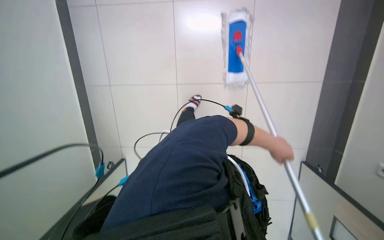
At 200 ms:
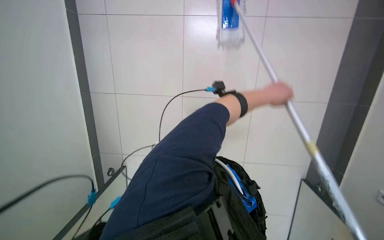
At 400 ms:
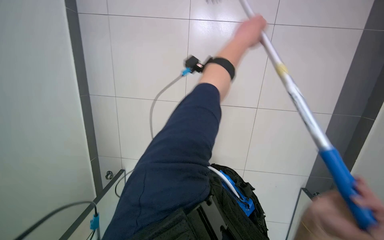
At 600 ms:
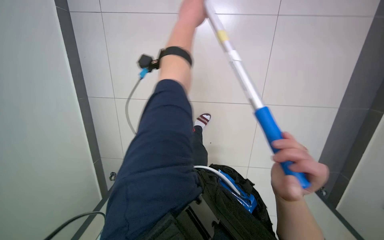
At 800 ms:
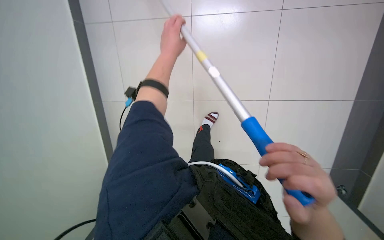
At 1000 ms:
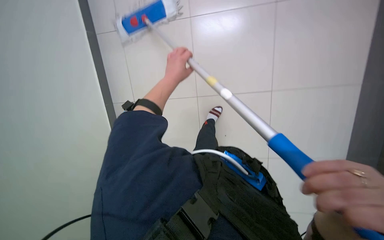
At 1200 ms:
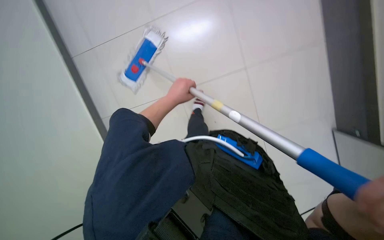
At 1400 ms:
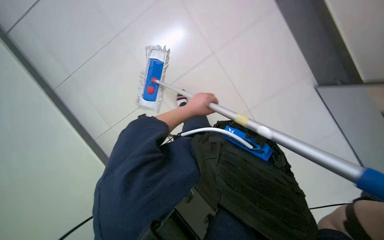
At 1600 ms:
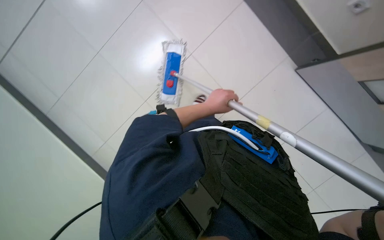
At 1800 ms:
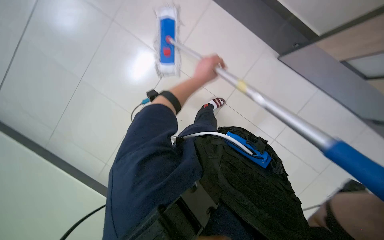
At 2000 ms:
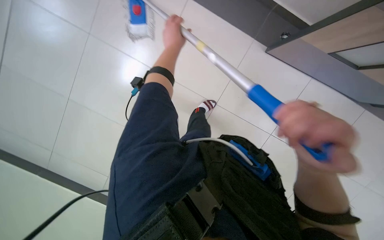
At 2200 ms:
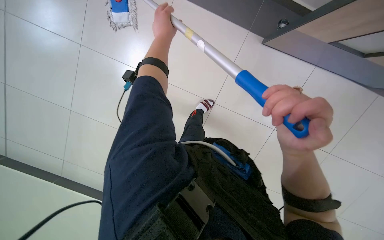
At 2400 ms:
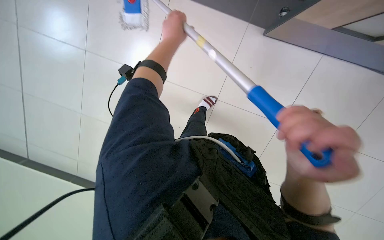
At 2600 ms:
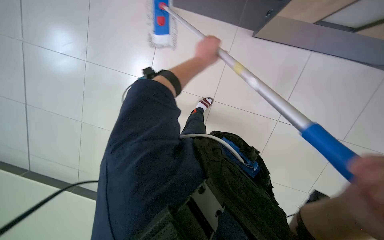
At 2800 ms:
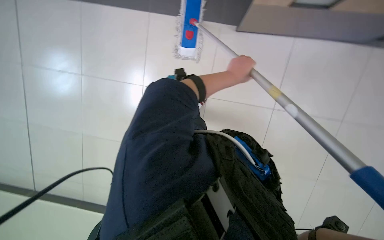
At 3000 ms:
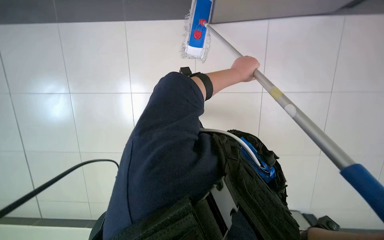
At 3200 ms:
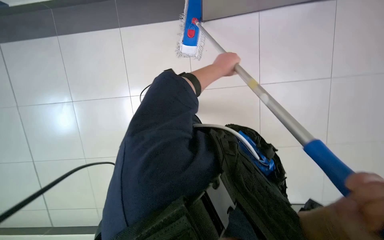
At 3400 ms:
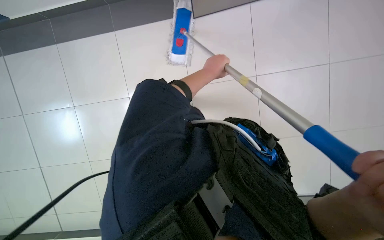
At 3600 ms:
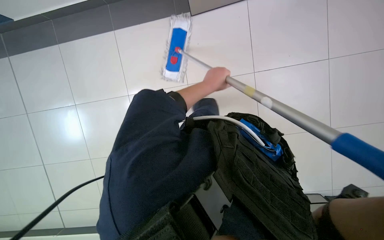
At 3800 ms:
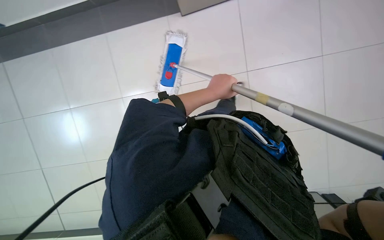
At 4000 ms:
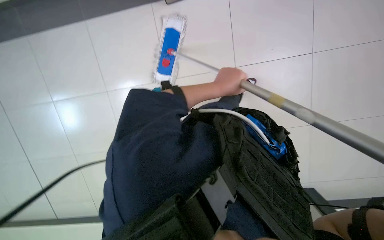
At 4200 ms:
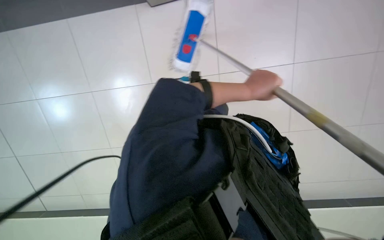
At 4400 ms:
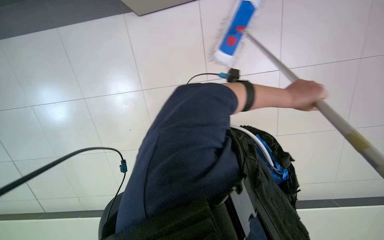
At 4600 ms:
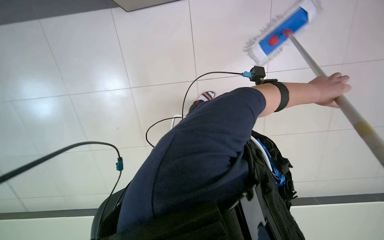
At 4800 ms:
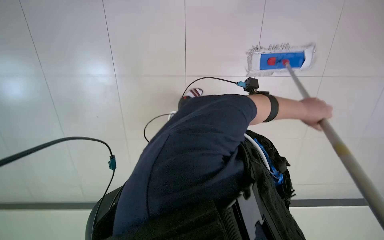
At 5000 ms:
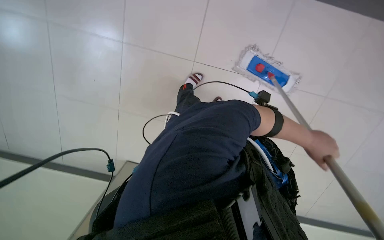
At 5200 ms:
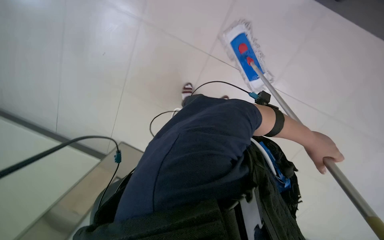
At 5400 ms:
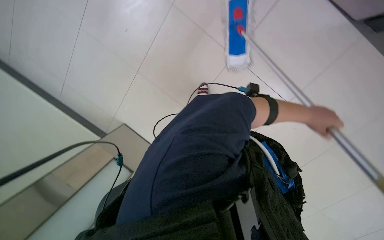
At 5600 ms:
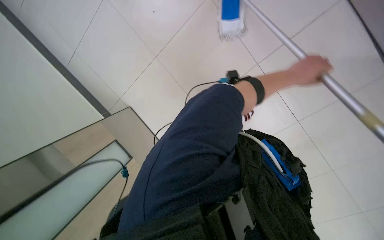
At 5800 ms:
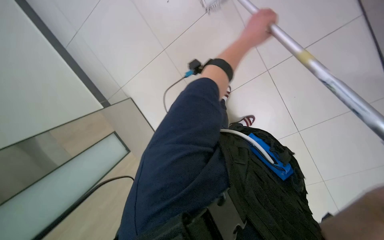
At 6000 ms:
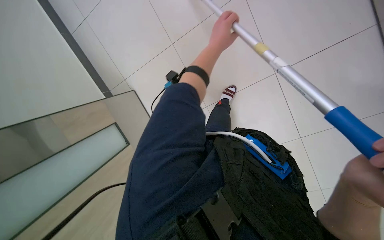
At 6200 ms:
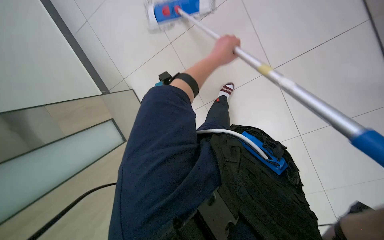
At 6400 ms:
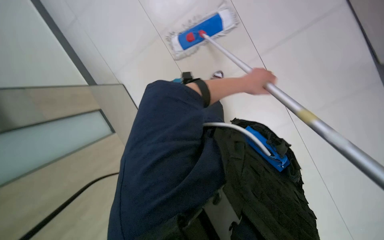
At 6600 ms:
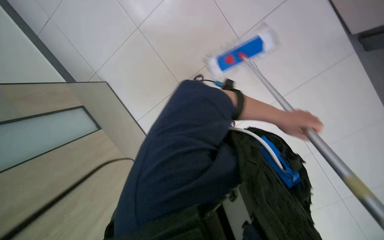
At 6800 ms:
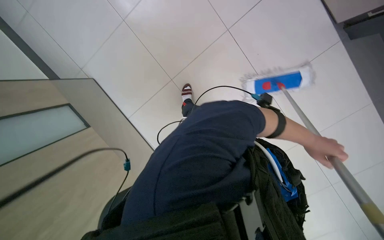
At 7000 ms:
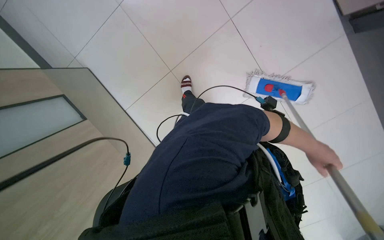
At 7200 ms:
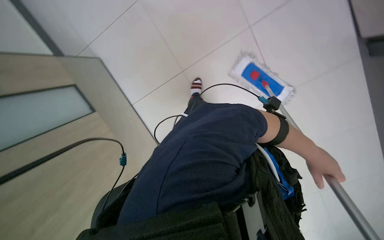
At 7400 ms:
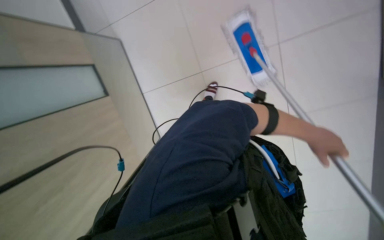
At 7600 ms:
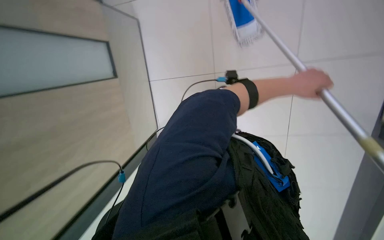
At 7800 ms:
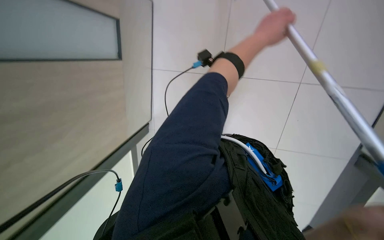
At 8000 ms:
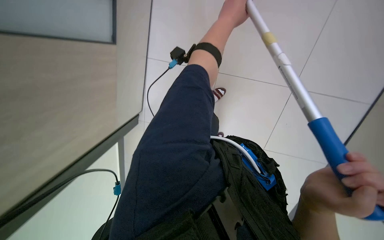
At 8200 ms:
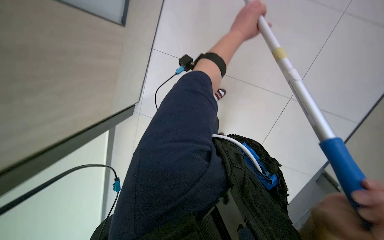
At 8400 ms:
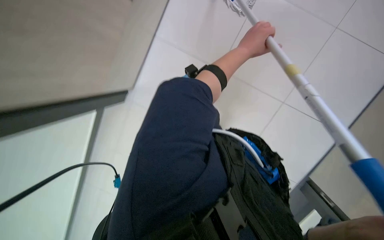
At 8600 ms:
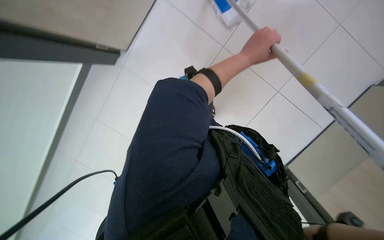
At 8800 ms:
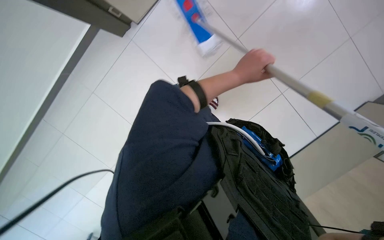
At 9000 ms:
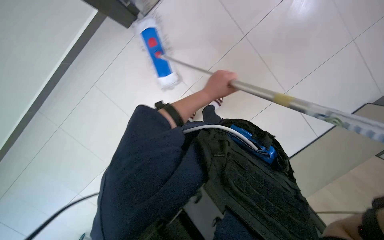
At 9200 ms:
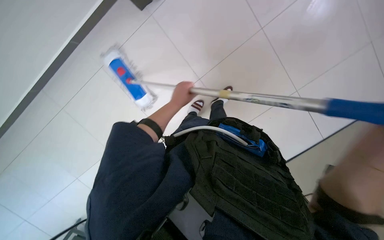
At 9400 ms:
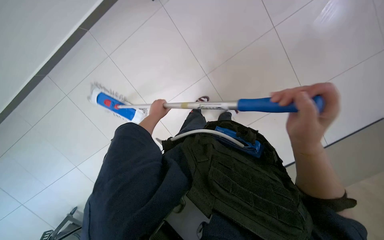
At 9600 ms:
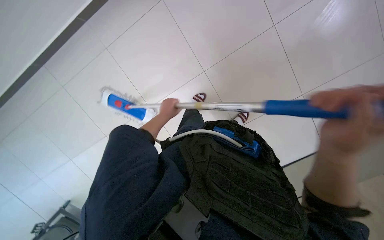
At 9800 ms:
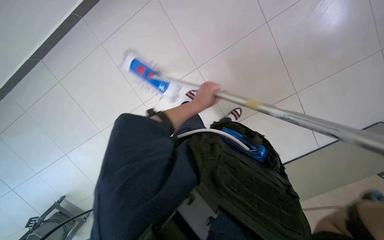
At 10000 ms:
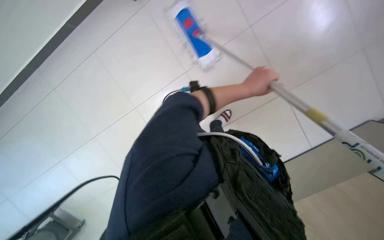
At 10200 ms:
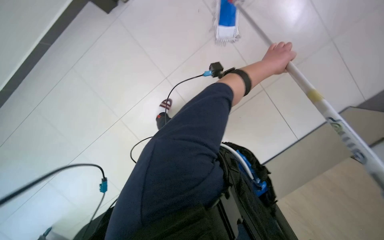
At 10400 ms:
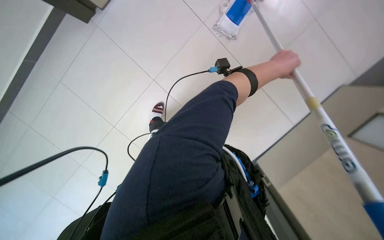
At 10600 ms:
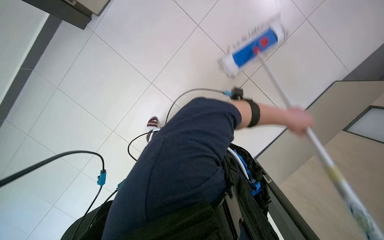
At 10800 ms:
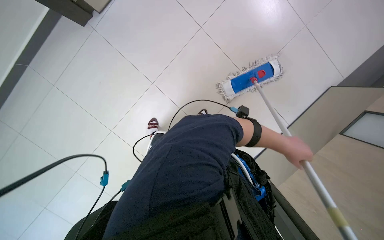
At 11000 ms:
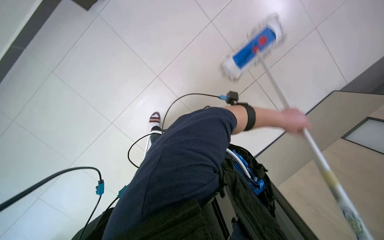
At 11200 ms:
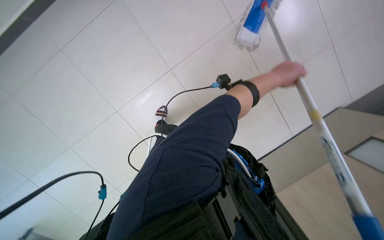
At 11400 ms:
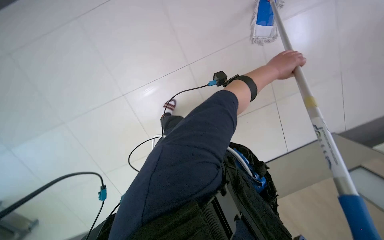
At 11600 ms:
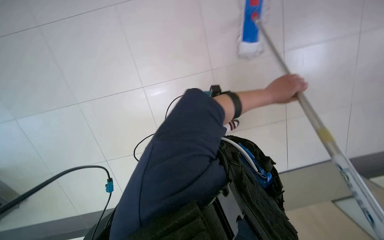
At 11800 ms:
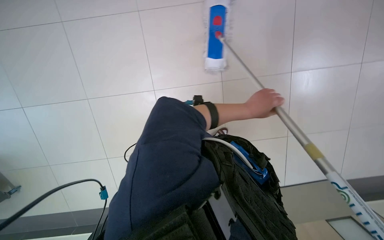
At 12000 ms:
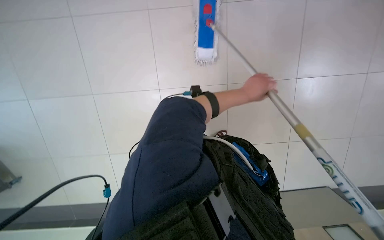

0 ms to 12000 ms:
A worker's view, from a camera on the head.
Job: mopping floor.
The whole recording: Mopping tiled floor. The worker mops the tiled floor, occasionally moving the mop bucket and cleaning the mop head.
0 ms to 1600 ms: The view pans to the left by about 25 degrees. Everything in view rotates roughly 50 degrees counterclockwise.
7600 ms to 9000 ms: The camera is aimed about 15 degrees further to the right.
9000 ms to 10400 ms: The camera pitches downward, by about 15 degrees.
10400 ms to 12000 ms: The camera is carried roughly 40 cm. The view pans to the left by approximately 25 degrees.

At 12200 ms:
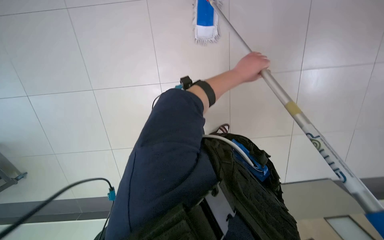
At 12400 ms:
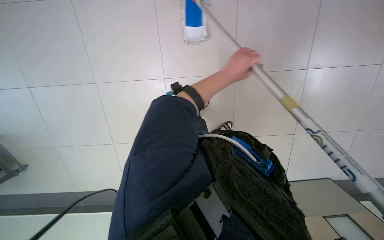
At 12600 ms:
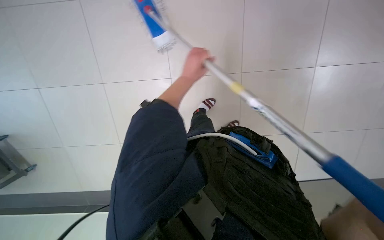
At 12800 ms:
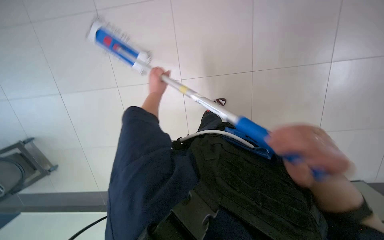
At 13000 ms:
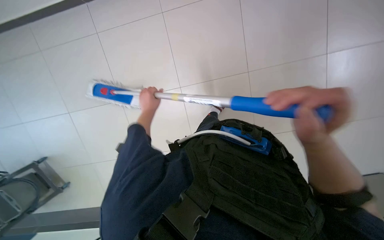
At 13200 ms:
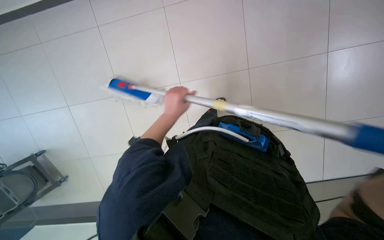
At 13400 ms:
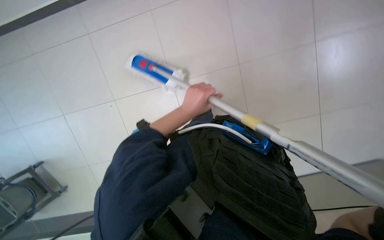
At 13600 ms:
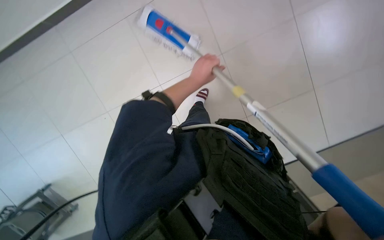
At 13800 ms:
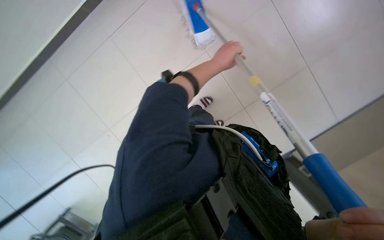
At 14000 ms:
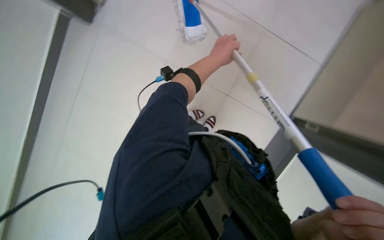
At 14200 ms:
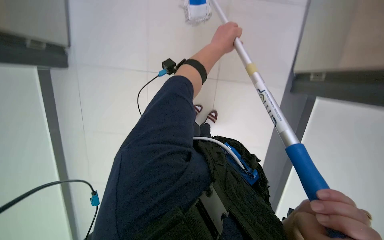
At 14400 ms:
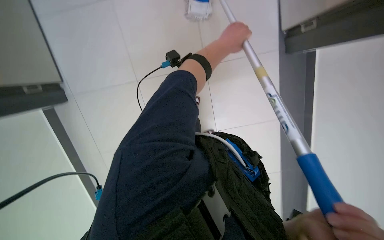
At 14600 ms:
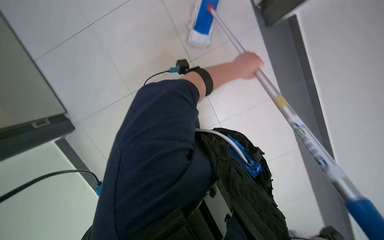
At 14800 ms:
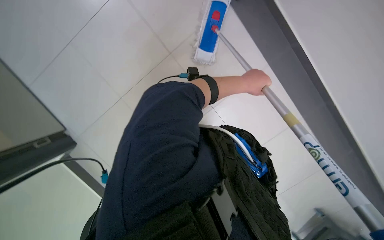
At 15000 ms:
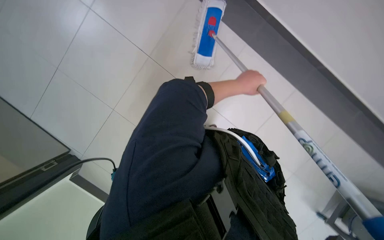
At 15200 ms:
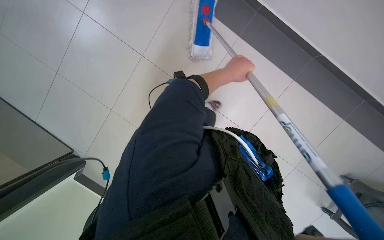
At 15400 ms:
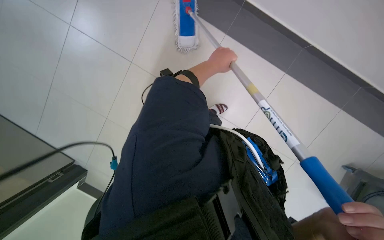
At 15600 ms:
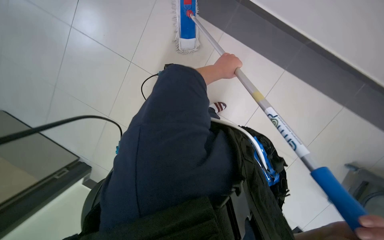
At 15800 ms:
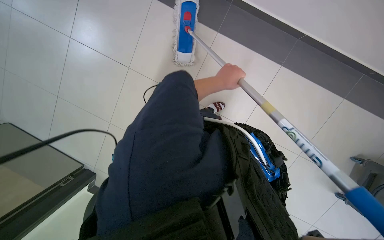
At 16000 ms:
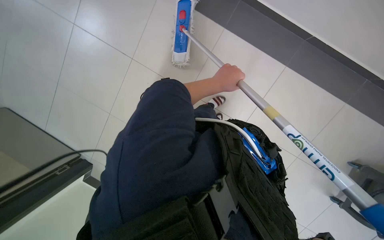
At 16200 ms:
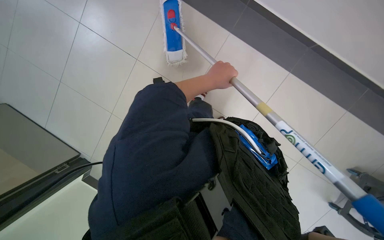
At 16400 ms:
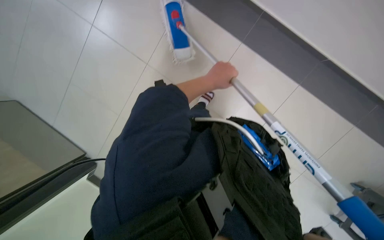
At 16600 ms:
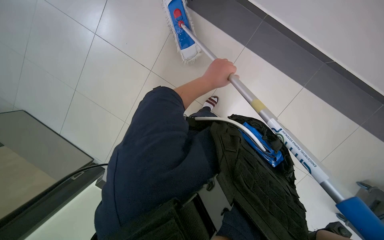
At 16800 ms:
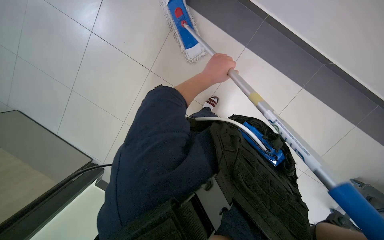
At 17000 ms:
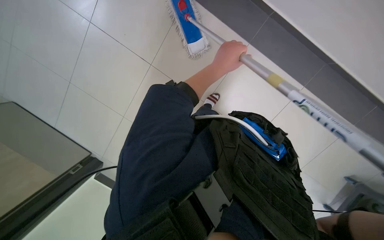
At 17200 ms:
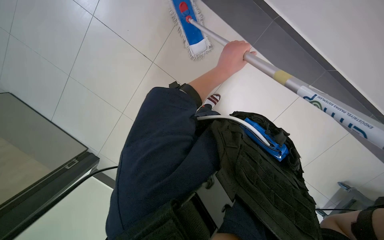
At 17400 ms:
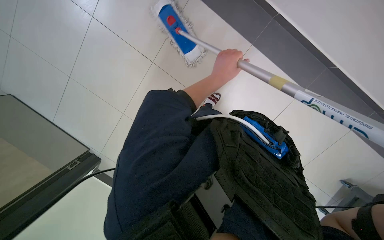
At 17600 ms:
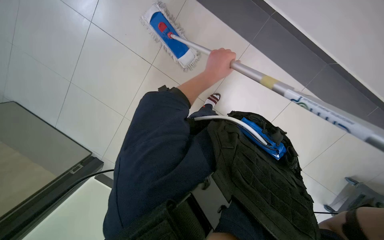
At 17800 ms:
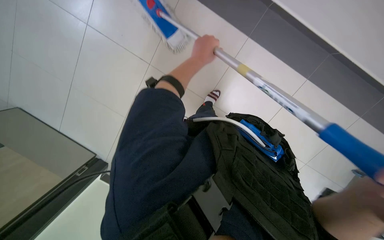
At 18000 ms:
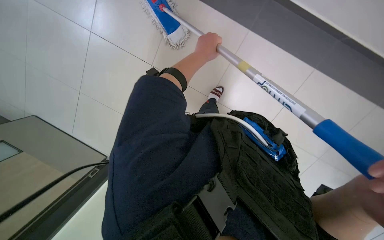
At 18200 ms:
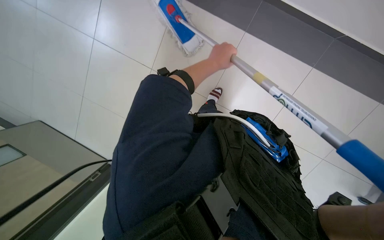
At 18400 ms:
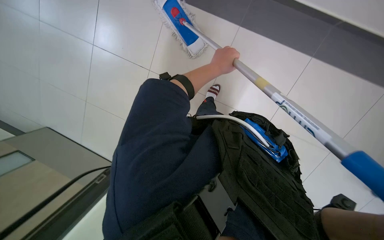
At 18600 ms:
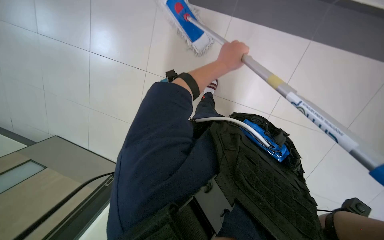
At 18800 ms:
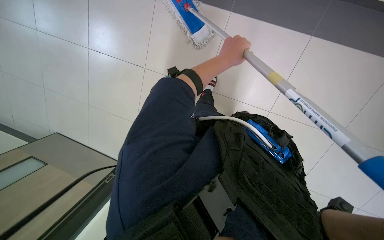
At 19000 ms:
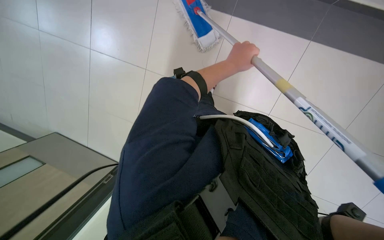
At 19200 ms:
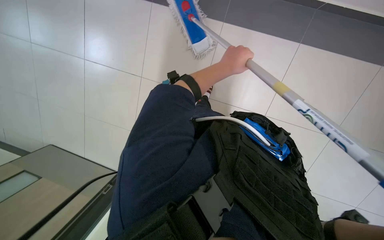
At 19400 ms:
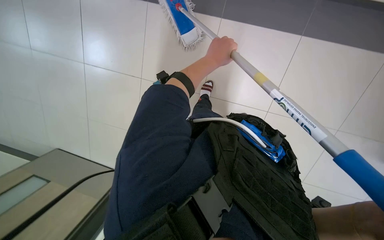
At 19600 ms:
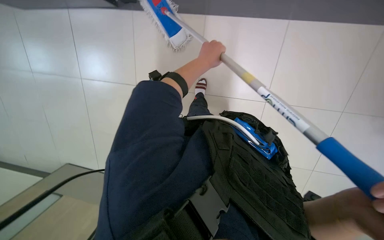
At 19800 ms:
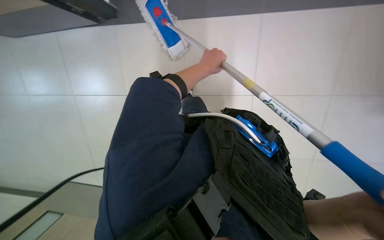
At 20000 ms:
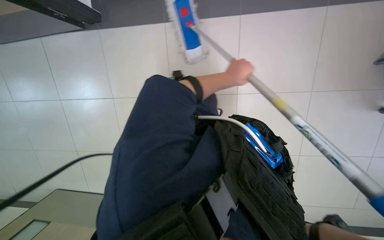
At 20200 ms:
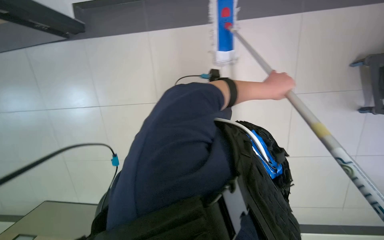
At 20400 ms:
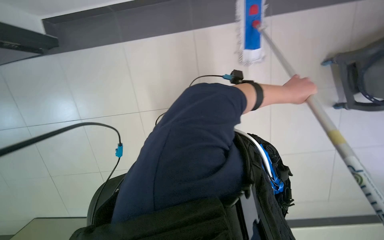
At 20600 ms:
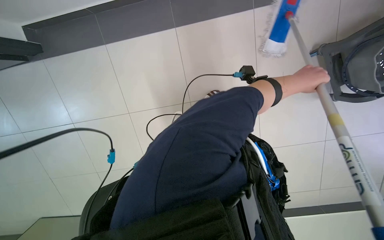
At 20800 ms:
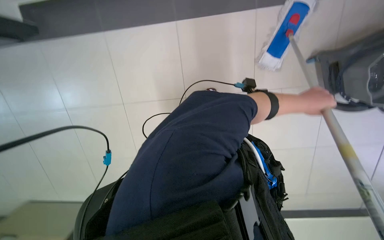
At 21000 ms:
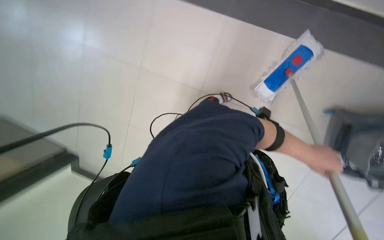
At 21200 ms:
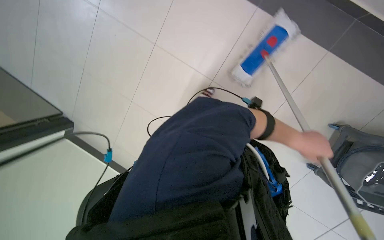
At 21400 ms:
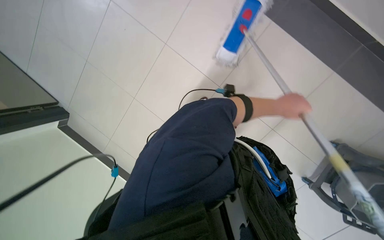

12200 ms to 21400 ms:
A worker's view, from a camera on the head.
Job: mopping floor.
The whole recording: Mopping tiled floor. The worker mops the tiled floor, occasionally moving the mop bucket and cleaning the mop head.
12200 ms to 13800 ms: The left hand goes some 15 cm farther from the camera, and reaches approximately 30 cm to the left, then returns.
19800 ms to 21400 ms: The left hand moves to the right, some 20 cm.
